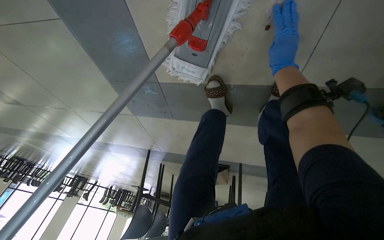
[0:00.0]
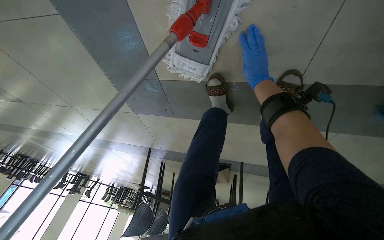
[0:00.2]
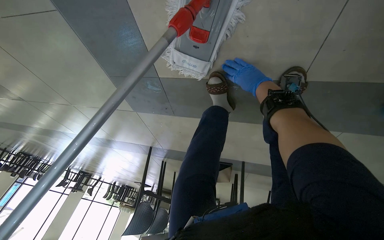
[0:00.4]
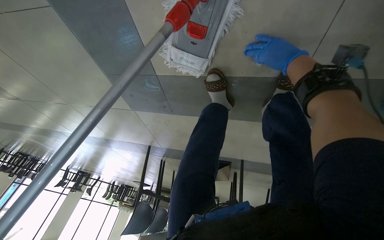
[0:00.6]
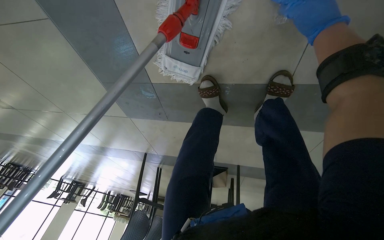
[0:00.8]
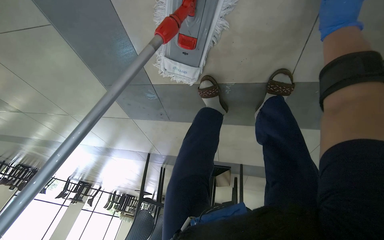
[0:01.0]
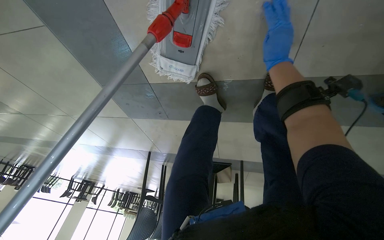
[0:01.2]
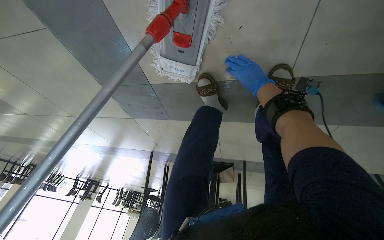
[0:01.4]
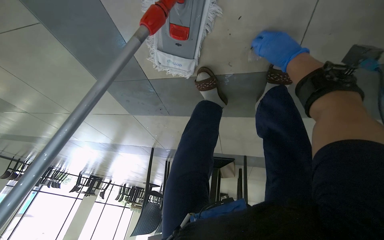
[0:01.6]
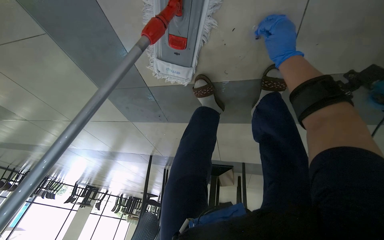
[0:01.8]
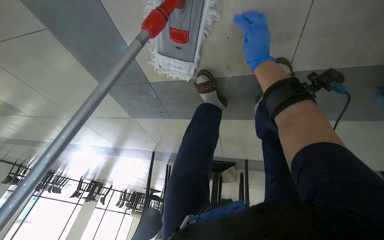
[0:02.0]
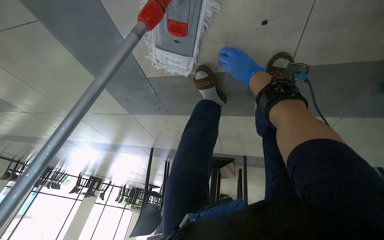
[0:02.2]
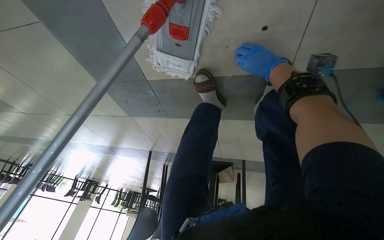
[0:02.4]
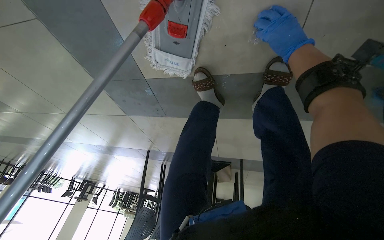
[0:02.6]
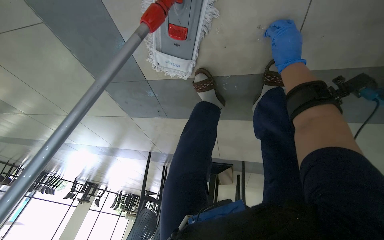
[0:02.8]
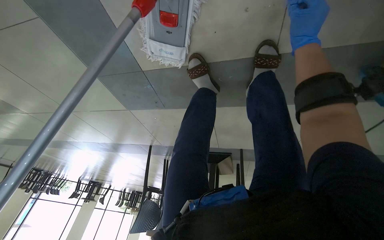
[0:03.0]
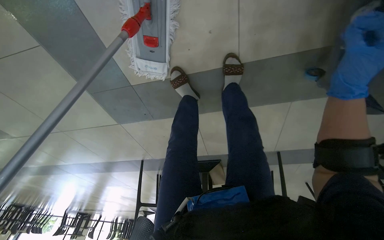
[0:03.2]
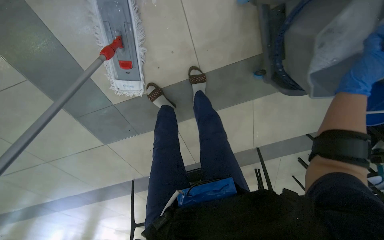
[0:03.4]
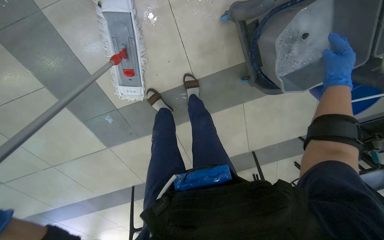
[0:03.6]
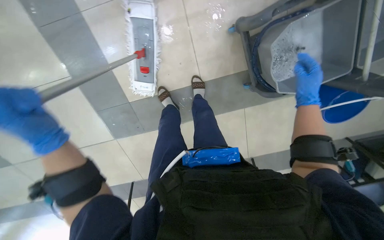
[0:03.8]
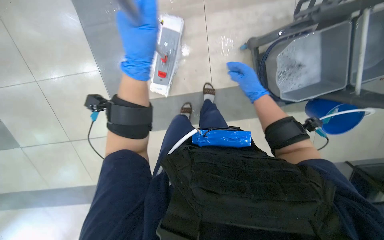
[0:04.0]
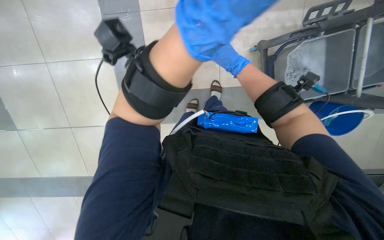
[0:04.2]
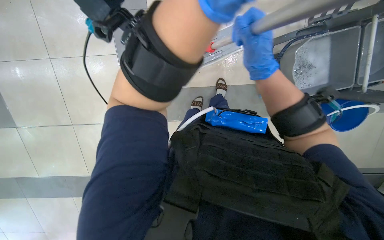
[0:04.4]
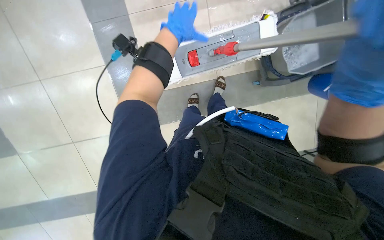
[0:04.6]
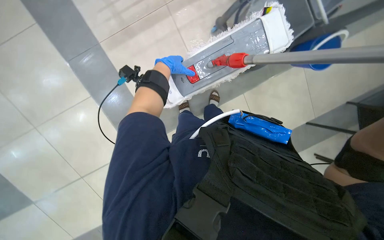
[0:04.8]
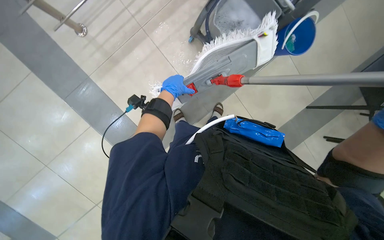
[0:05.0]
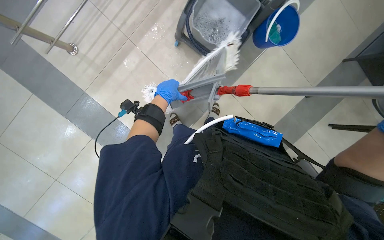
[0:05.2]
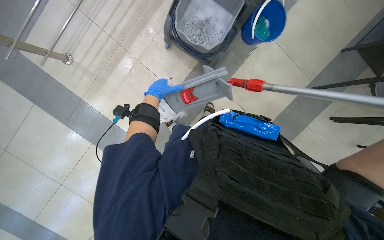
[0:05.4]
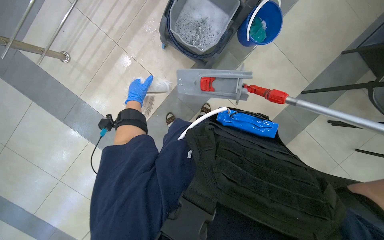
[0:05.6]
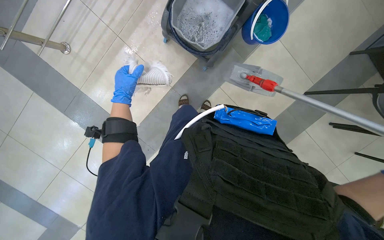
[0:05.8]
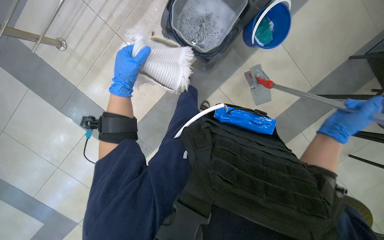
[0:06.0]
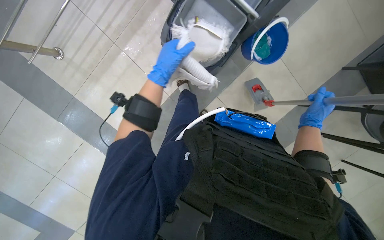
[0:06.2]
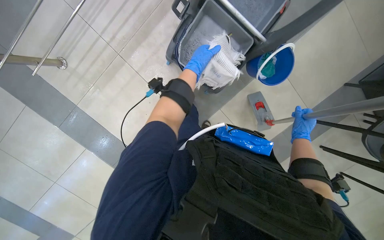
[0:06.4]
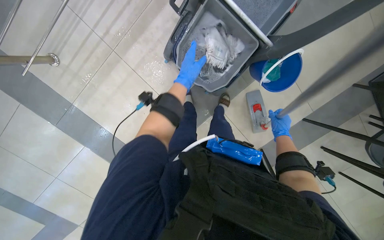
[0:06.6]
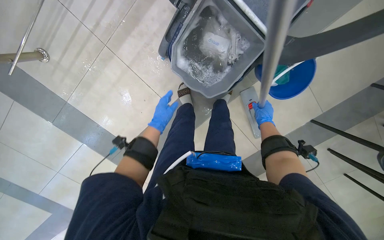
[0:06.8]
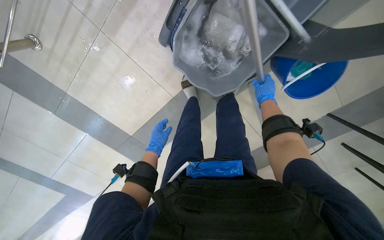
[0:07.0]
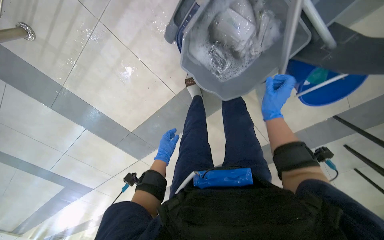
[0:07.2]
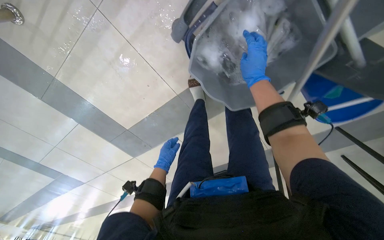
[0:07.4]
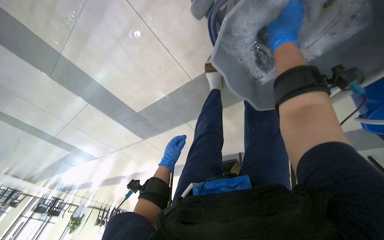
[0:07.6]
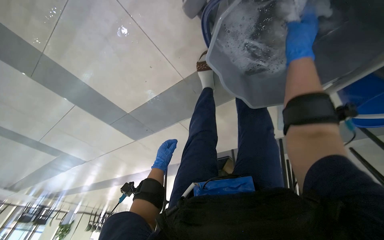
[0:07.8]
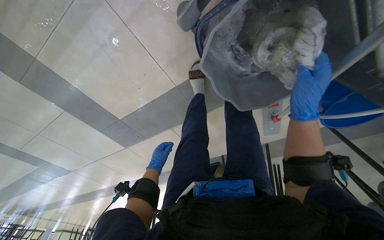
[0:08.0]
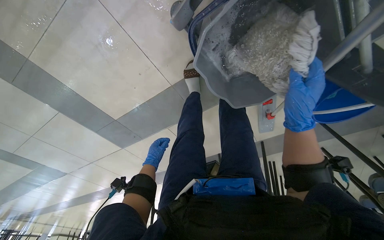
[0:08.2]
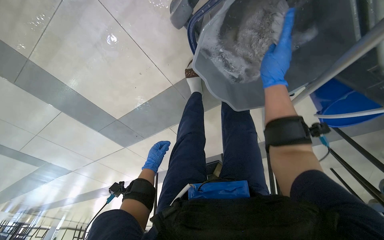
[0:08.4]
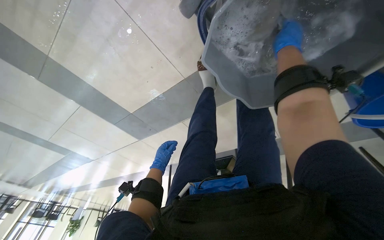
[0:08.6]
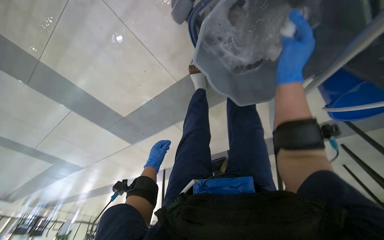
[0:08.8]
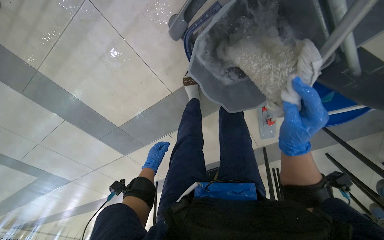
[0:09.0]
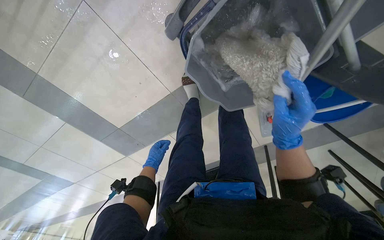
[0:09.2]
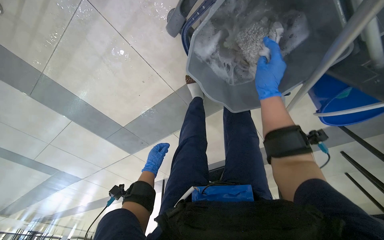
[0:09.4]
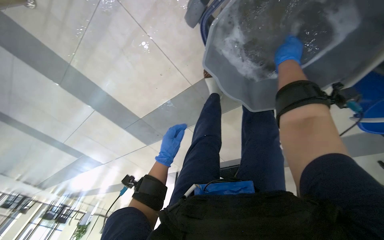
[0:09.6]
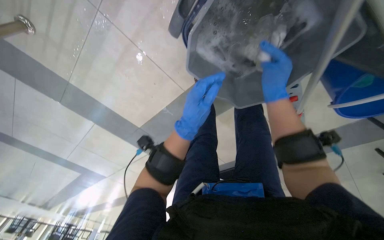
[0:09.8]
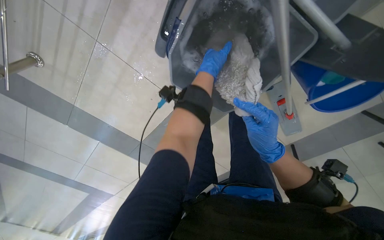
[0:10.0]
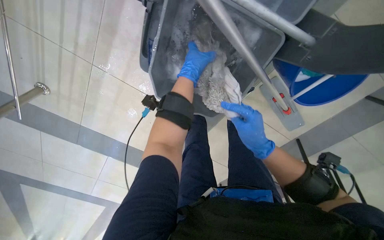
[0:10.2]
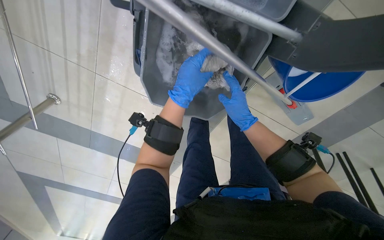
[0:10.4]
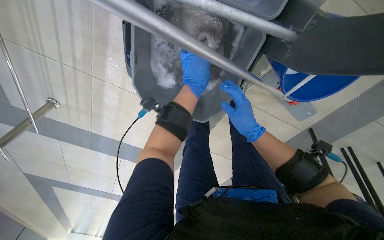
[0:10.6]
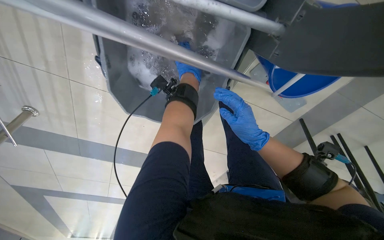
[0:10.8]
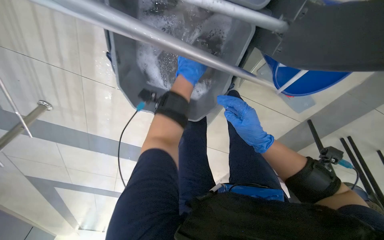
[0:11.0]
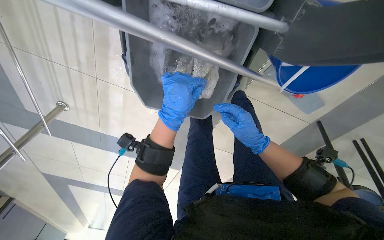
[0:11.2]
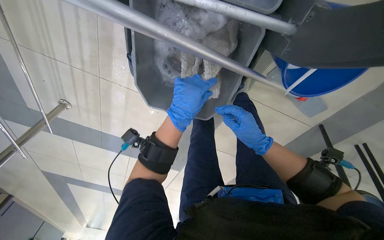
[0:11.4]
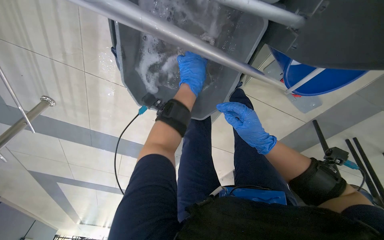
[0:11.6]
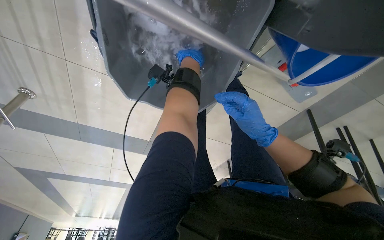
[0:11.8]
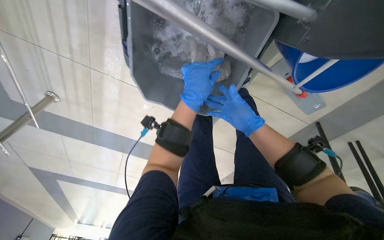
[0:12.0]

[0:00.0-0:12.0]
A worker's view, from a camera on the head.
Job: mopping floor.
The whole recording: Mopping floor with cleaning cart. The worker mops the floor, occasionally picking up debris and wringing the mop head using the cleaning cart.
0:00.0 to 0:01.6: The right hand moves nearer and farther over some 25 cm, changing direction 3 times.
0:01.6 to 0:03.0: The right hand moves approximately 15 cm farther from the camera and comes back.
0:03.0 to 0:04.4: The head travels about 80 cm. The view tips upward by approximately 40 degrees.
0:06.0 to 0:07.6: The head travels roughly 70 cm. The view tips downward by roughly 30 degrees.
0:07.6 to 0:09.0: The right hand goes up and down the picture, roughly 25 cm each way, reversing 2 times.
0:09.0 to 0:10.4: The camera sweeps to the left, by approximately 20 degrees. The right hand goes up and down the picture, about 25 cm each way, reversing 2 times. The left hand is displaced nearer to the camera, to the right and up the picture by some 50 cm.
0:10.4 to 0:12.0: The right hand shifts approximately 10 cm farther from the camera; the left hand moves up and down the picture over about 20 cm, changing direction 3 times.

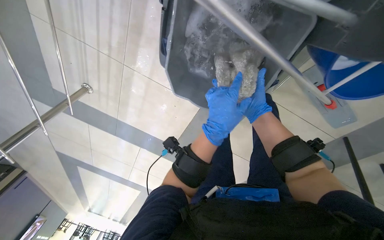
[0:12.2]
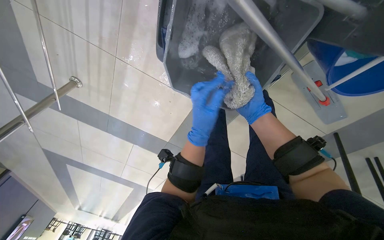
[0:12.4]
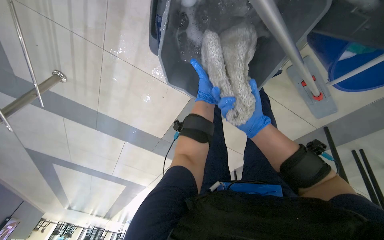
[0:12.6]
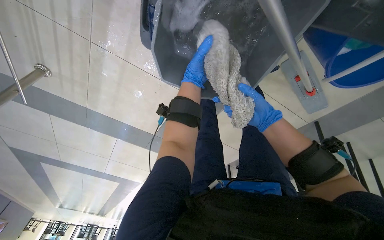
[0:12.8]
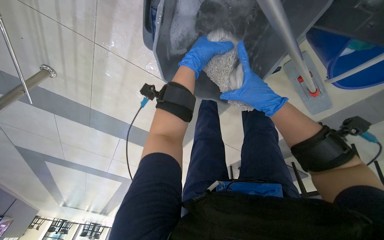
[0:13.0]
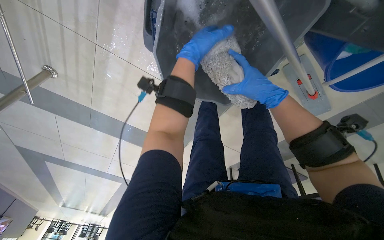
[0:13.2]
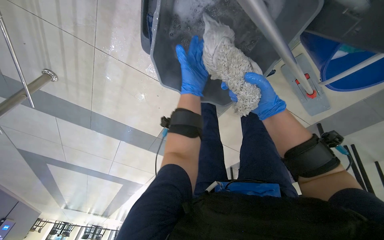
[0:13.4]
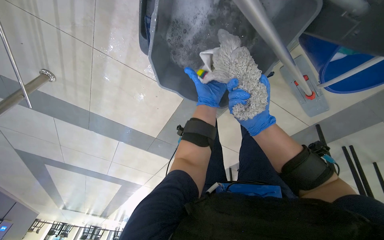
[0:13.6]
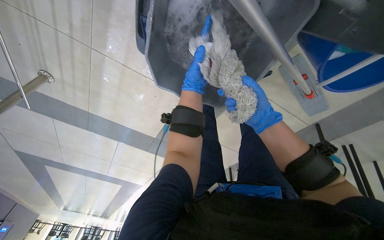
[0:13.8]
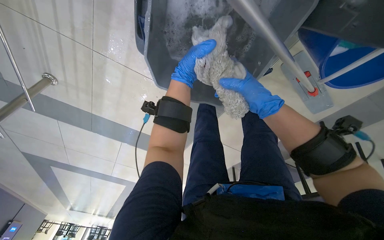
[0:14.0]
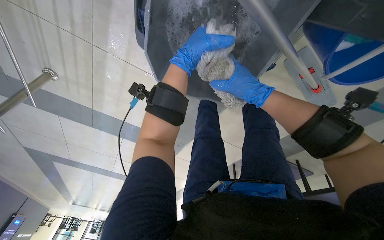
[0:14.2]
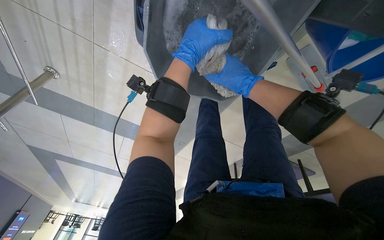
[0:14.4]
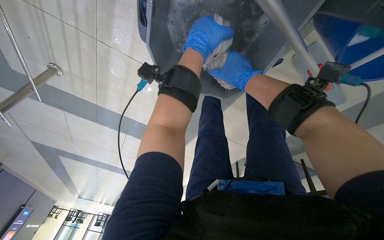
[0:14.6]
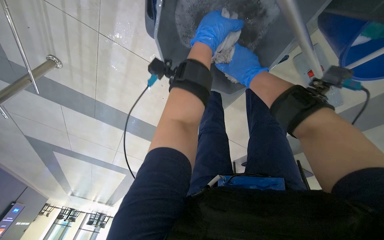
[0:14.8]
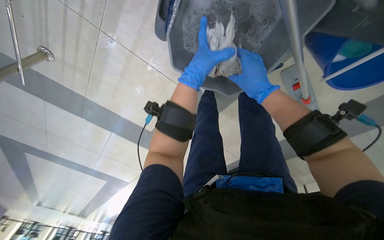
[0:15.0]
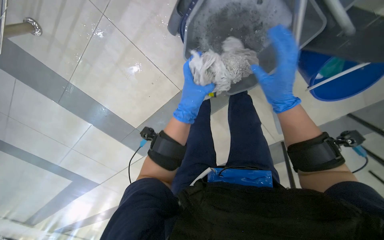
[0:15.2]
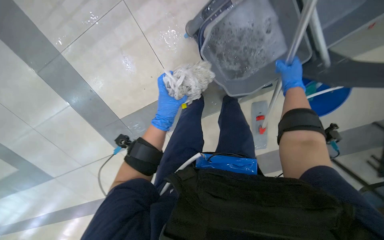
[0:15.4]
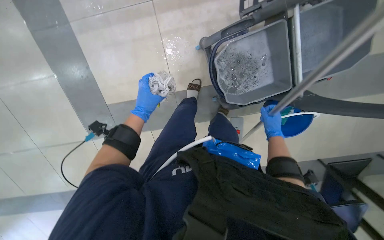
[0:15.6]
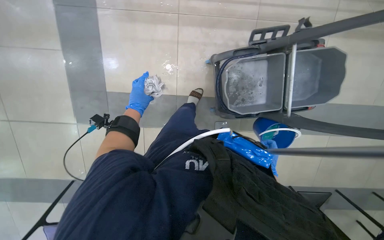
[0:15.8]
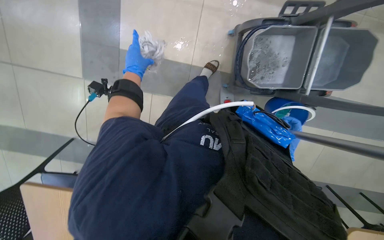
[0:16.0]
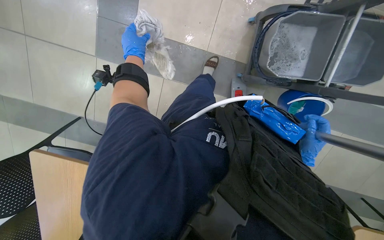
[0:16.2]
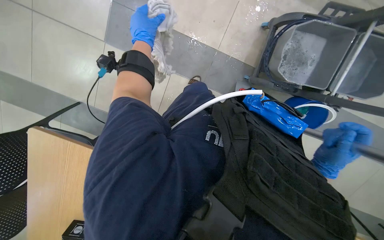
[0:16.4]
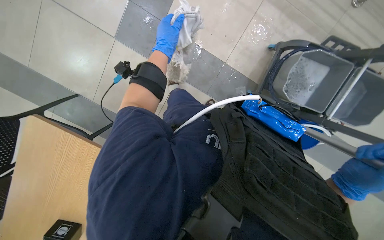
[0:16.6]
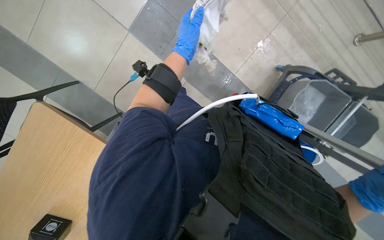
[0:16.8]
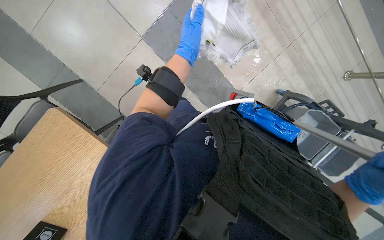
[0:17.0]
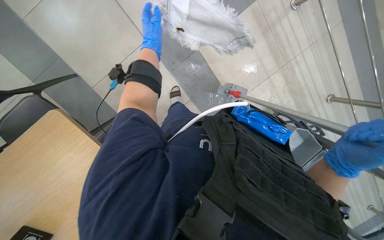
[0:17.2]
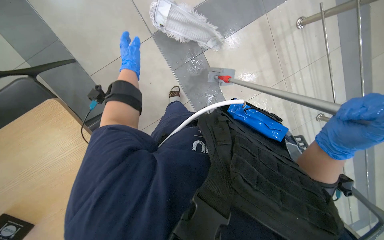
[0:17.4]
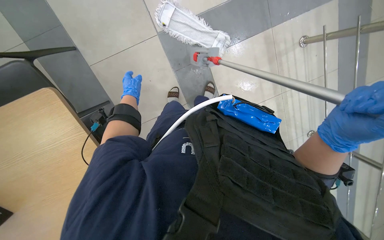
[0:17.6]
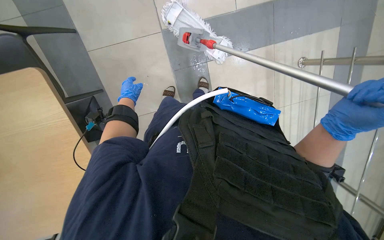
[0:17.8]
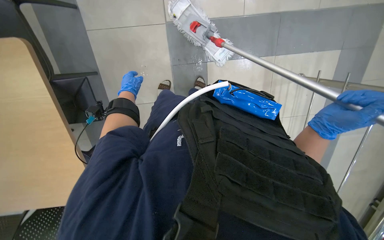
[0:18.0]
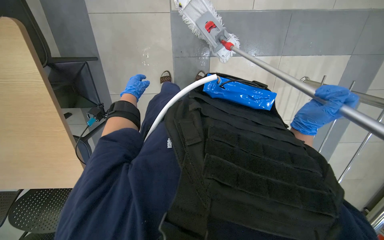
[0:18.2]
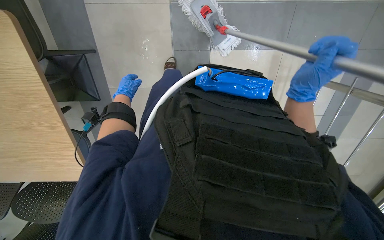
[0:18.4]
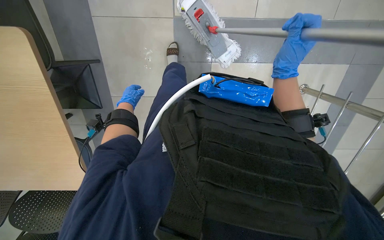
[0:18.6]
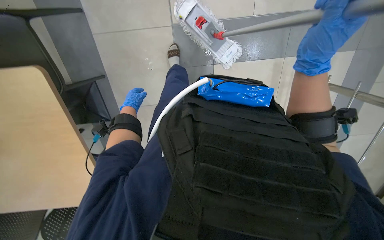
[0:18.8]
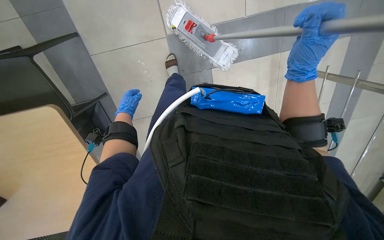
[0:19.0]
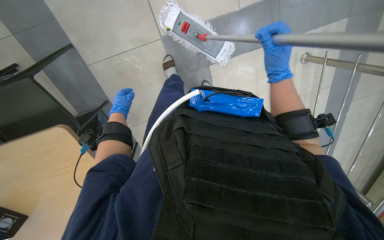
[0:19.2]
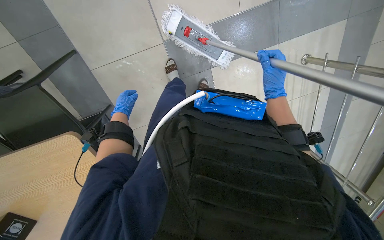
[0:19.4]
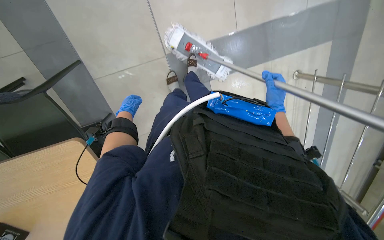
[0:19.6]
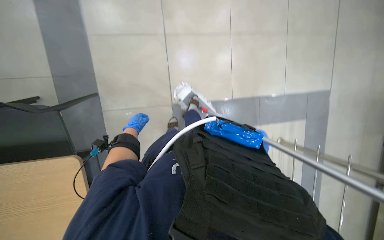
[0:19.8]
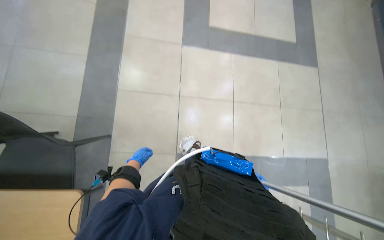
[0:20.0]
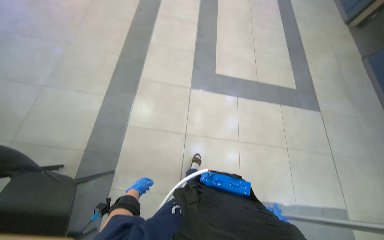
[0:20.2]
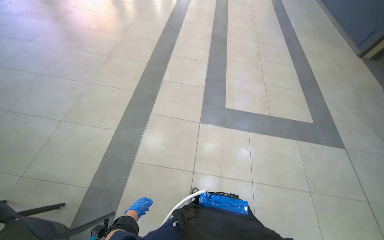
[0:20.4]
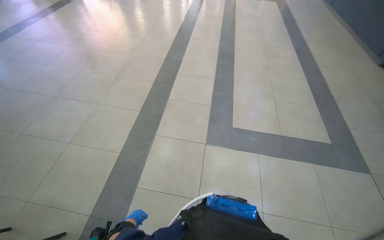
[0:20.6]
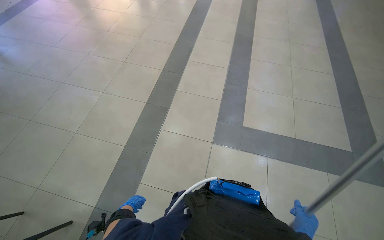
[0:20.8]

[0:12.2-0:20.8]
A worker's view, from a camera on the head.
Job: mopping floor.
The whole recording: Mopping floor with cleaning cart. The worker mops the floor, occasionally picking up debris and wringing the mop head using the cleaning cart.
0:12.2 to 0:13.6: The left hand moves farther from the camera and up the picture, approximately 20 cm.
0:13.6 to 0:15.0: The left hand goes approximately 15 cm nearer to the camera and to the left.
0:15.0 to 0:16.6: The camera is carried about 80 cm. The camera sweeps to the right, by some 30 degrees. The view tips upward by about 15 degrees. The scene rotates clockwise by about 60 degrees.
0:16.6 to 0:18.0: The camera sweeps to the right, by some 15 degrees. The view tips upward by approximately 15 degrees. The scene turns approximately 55 degrees clockwise in the picture.
0:18.0 to 0:19.4: The right hand travels farther from the camera by some 25 cm.
0:19.4 to 0:20.8: The view tips upward by roughly 70 degrees.
